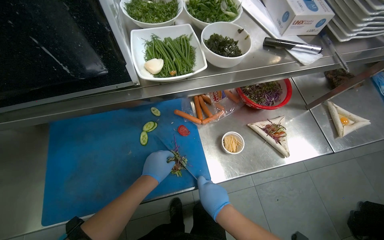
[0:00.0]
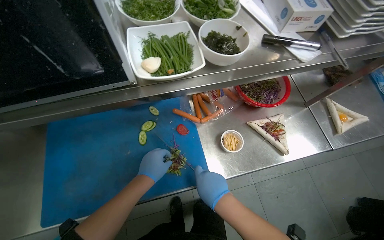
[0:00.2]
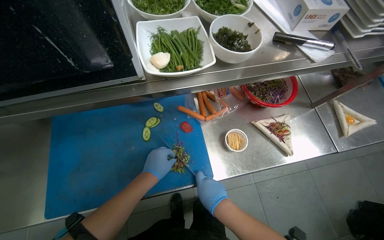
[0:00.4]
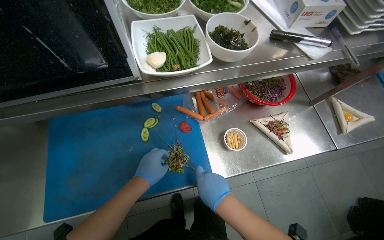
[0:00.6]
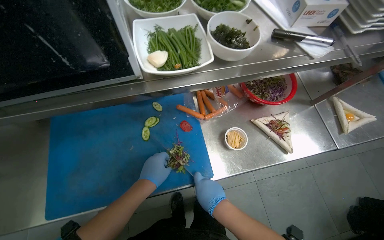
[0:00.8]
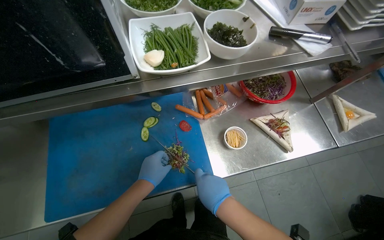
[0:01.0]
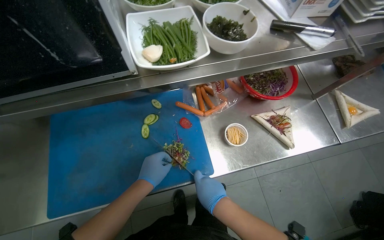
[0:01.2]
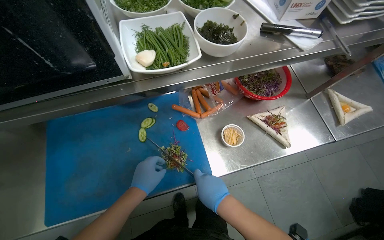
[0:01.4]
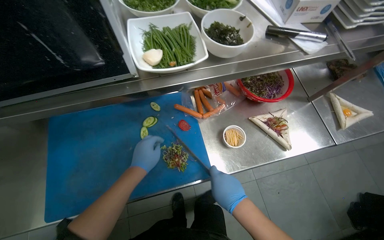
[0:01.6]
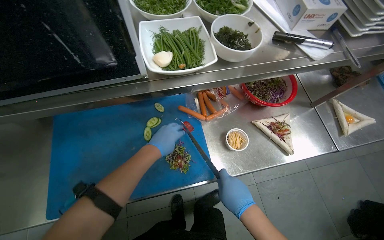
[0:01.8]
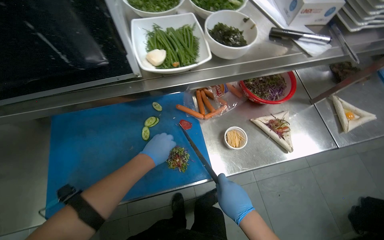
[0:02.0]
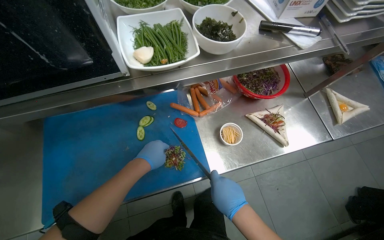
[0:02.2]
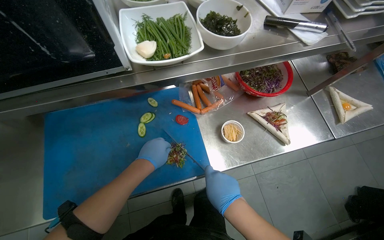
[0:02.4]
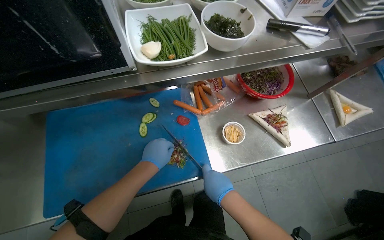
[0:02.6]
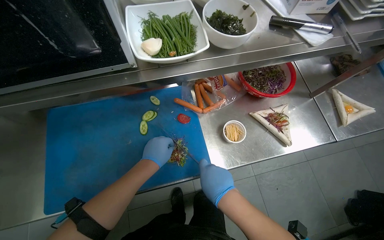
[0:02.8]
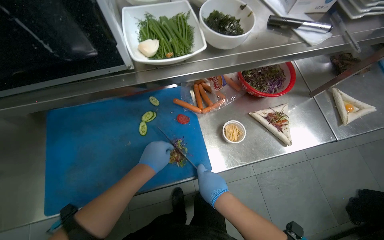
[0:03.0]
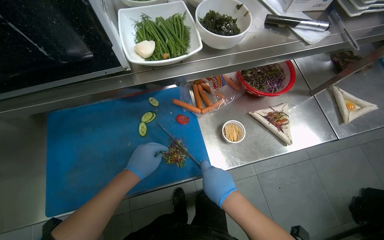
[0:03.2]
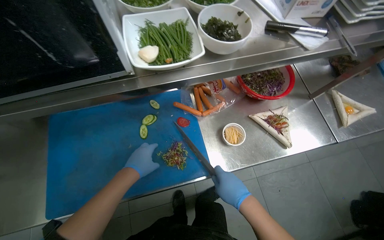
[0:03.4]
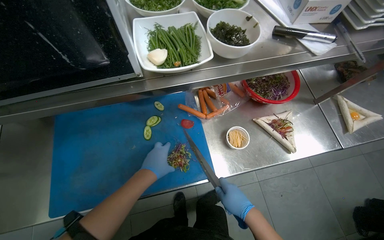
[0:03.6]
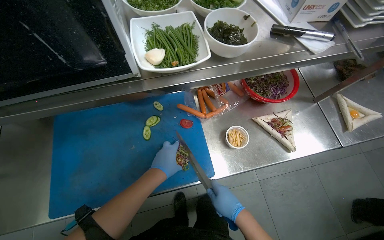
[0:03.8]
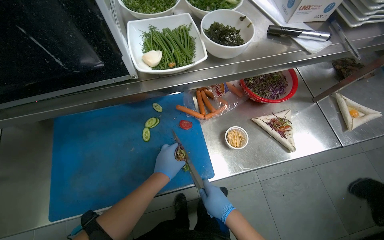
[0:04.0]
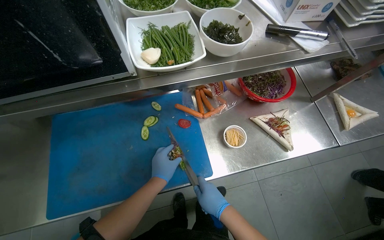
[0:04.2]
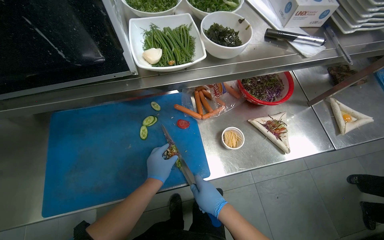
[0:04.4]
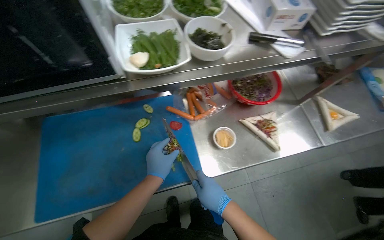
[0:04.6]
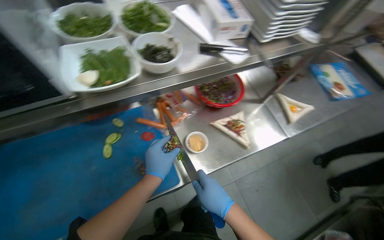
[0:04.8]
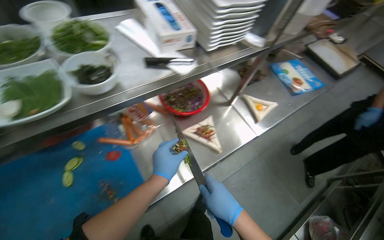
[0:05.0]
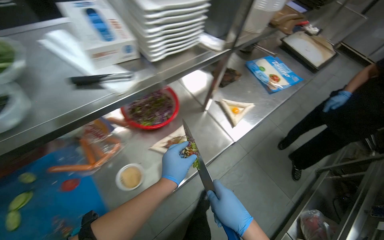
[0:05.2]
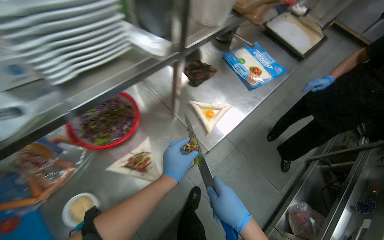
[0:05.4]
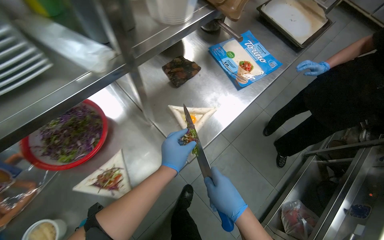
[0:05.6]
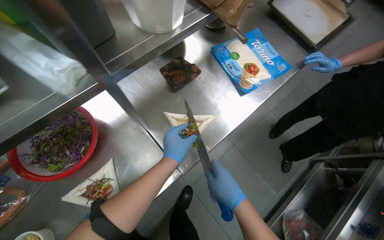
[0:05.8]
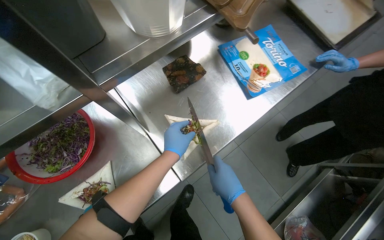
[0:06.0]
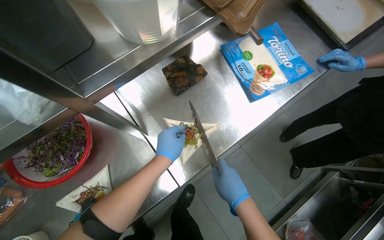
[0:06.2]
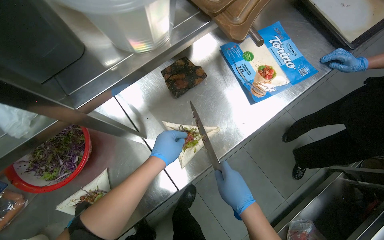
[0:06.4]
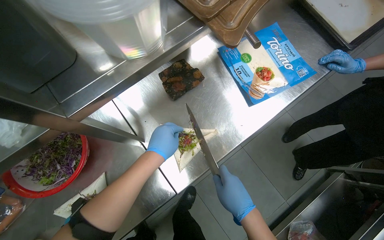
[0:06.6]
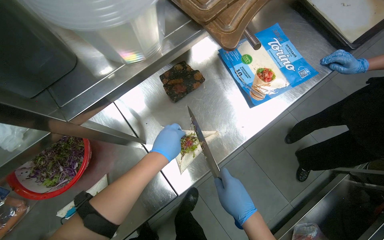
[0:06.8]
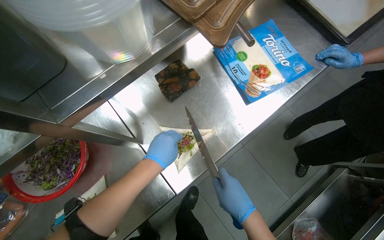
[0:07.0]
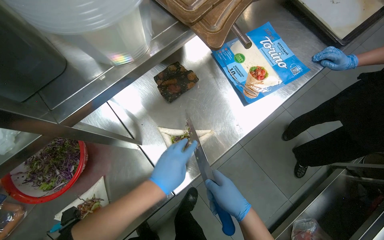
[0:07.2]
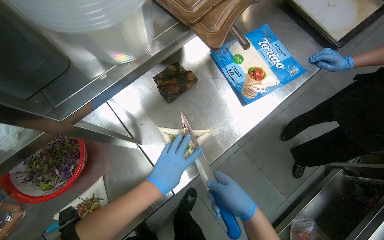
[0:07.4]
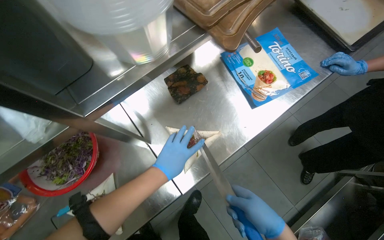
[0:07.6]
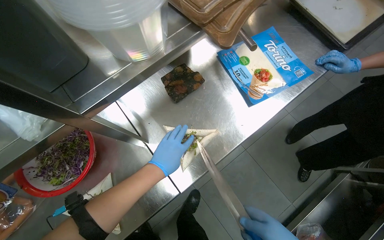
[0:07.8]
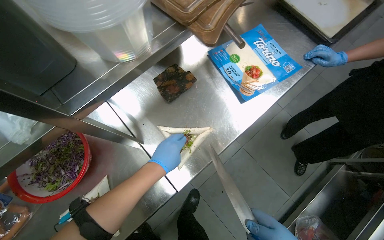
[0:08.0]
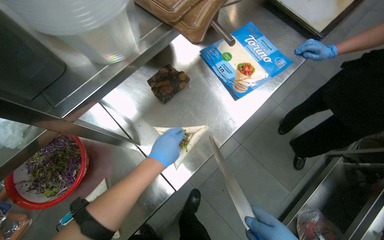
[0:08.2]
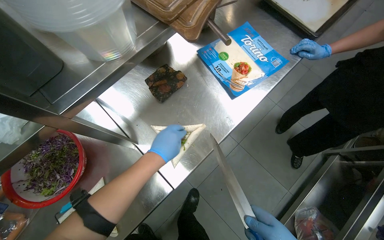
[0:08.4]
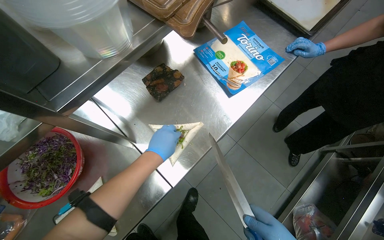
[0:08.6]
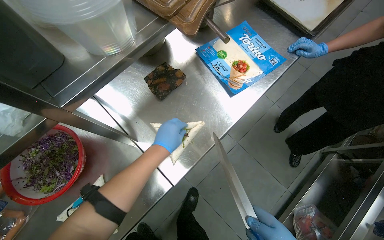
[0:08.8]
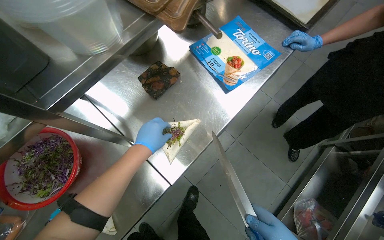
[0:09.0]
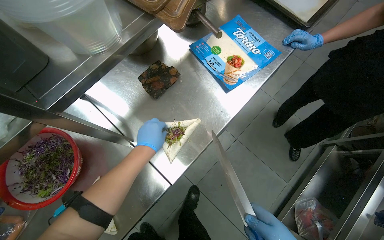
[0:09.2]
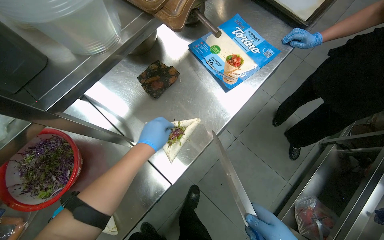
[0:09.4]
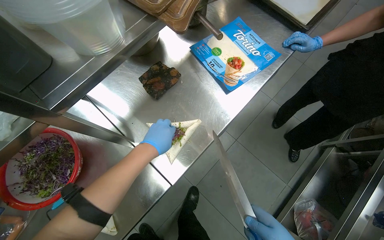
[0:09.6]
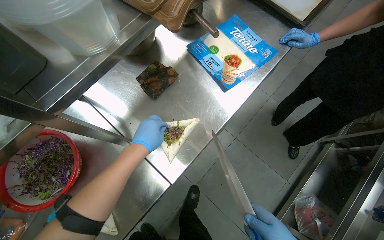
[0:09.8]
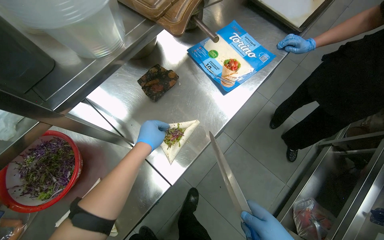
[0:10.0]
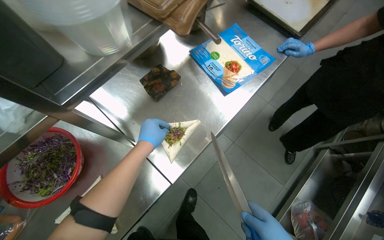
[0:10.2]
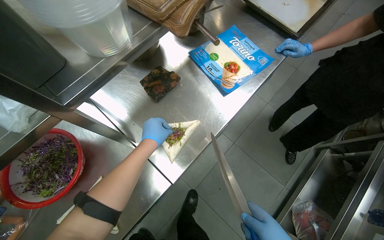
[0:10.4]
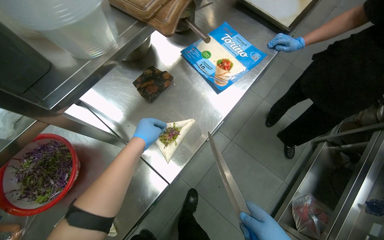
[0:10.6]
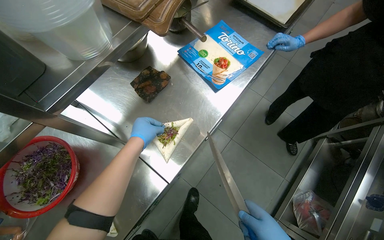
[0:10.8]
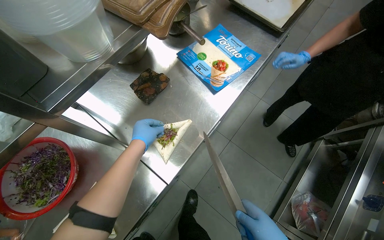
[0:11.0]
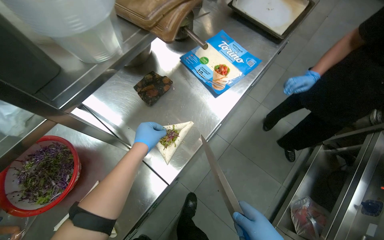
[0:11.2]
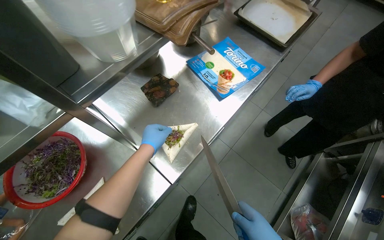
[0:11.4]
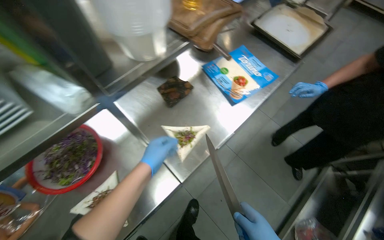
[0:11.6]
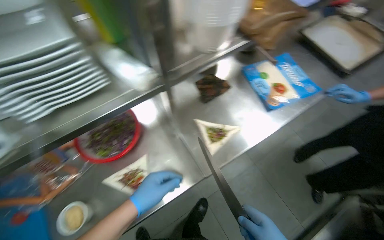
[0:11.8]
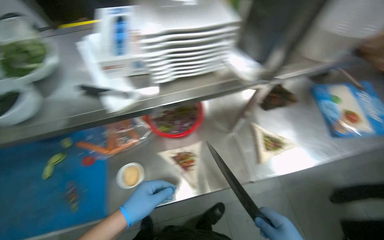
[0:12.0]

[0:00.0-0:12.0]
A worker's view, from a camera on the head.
Job: preparing food.
The whole recording: Preparing and filling tortillas. The worker slices and mixes vegetables on a cutting board, then fills tortillas with the prepared ingredients.
0:00.0 to 0:03.0: The hands make small movements and keep their place.
0:04.4 to 0:06.0: The camera travels approximately 80 cm. The wearer looks roughly 25 degrees further to the right.
0:06.0 to 0:07.6: The hands work in one place, with small movements.
0:10.4 to 0:12.0: The wearer looks about 35 degrees further to the left.

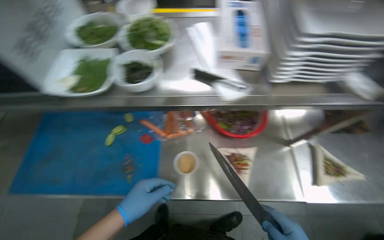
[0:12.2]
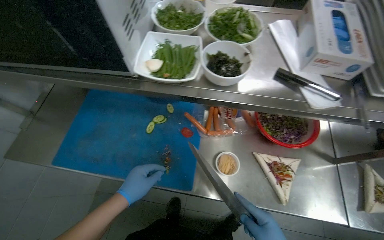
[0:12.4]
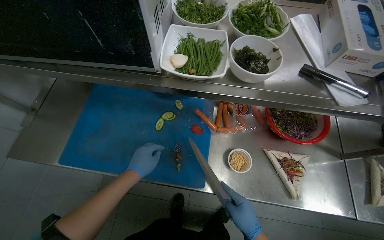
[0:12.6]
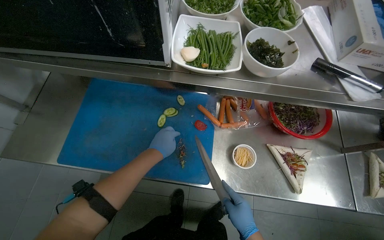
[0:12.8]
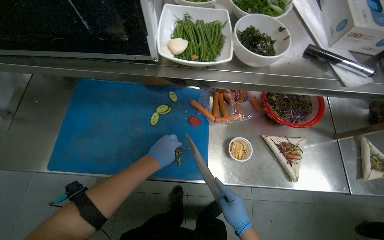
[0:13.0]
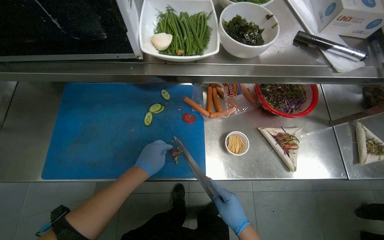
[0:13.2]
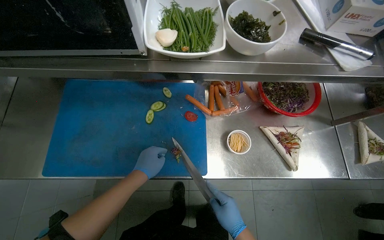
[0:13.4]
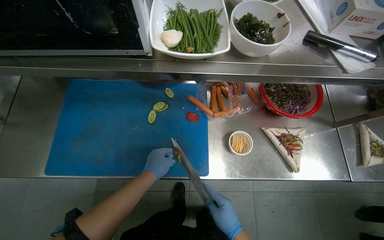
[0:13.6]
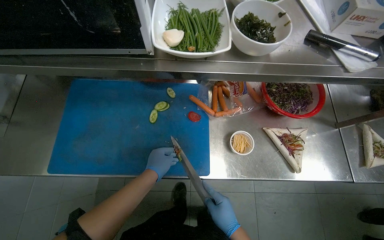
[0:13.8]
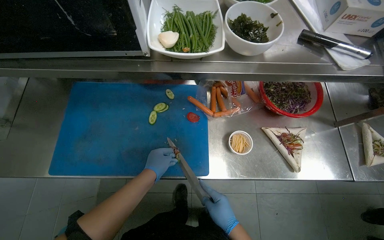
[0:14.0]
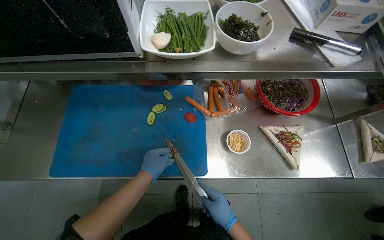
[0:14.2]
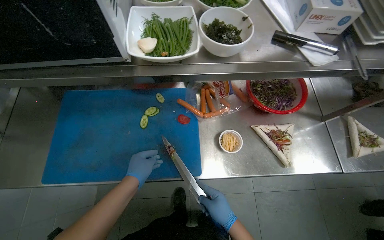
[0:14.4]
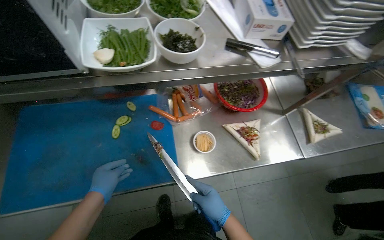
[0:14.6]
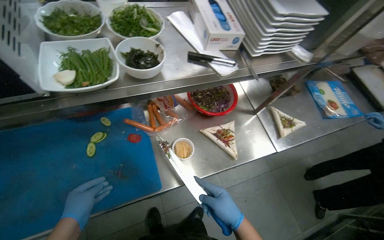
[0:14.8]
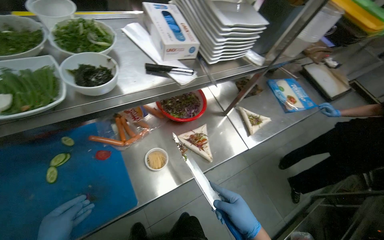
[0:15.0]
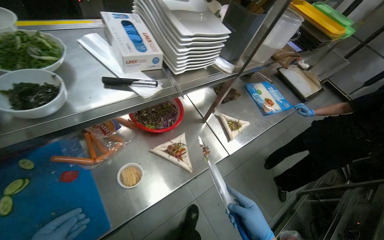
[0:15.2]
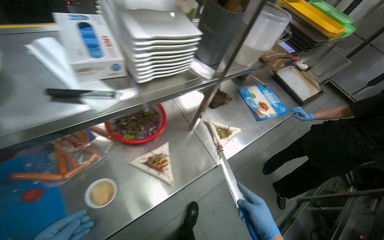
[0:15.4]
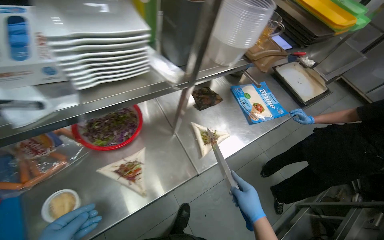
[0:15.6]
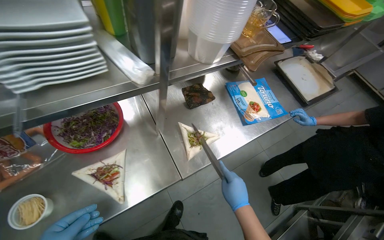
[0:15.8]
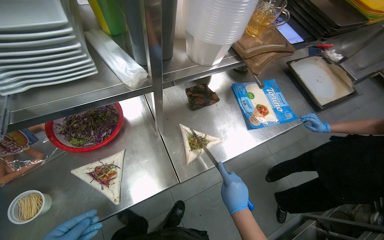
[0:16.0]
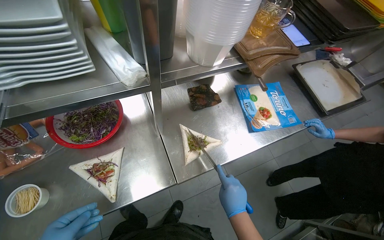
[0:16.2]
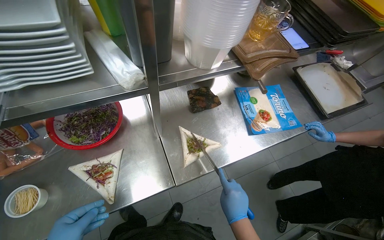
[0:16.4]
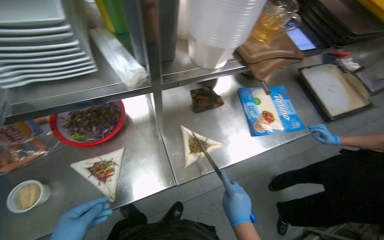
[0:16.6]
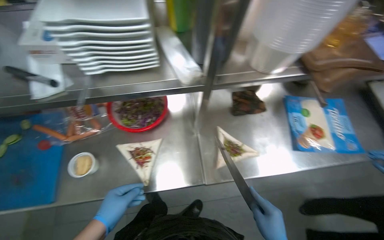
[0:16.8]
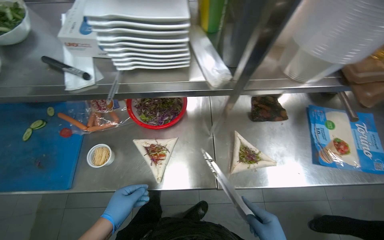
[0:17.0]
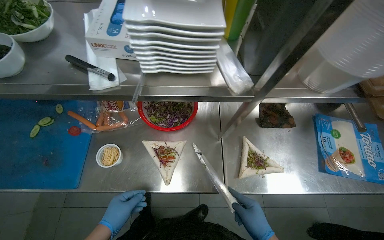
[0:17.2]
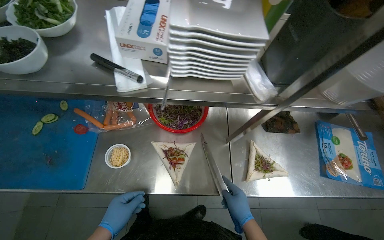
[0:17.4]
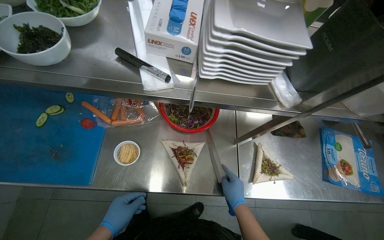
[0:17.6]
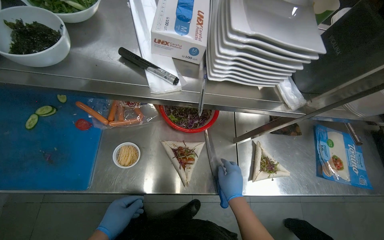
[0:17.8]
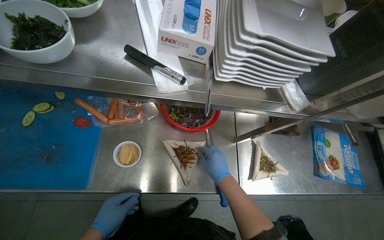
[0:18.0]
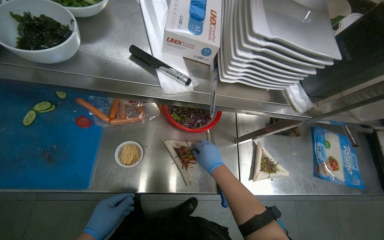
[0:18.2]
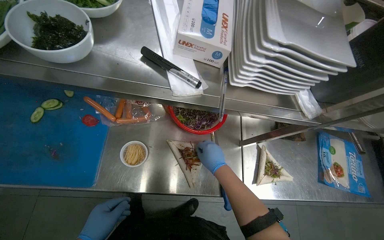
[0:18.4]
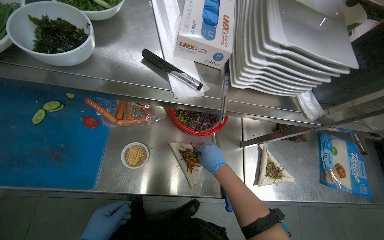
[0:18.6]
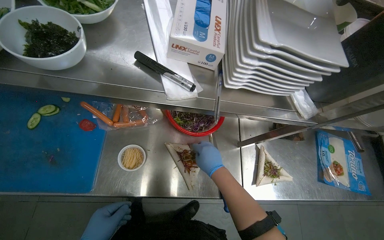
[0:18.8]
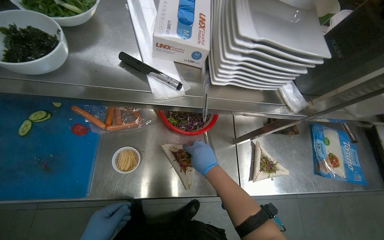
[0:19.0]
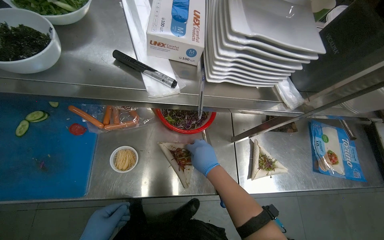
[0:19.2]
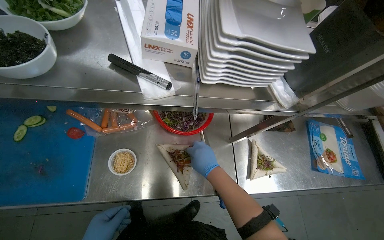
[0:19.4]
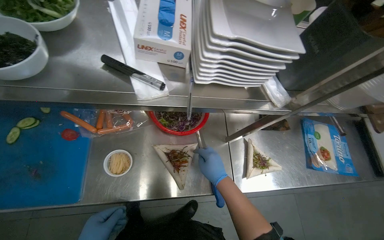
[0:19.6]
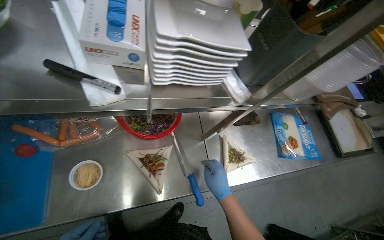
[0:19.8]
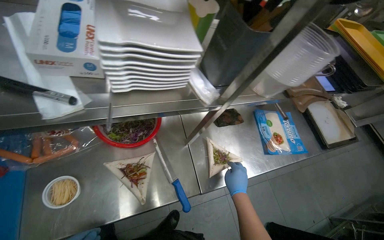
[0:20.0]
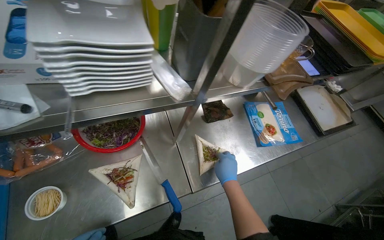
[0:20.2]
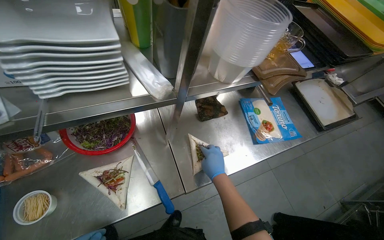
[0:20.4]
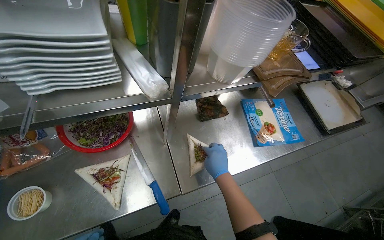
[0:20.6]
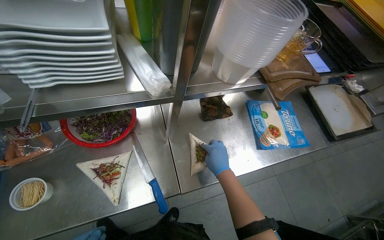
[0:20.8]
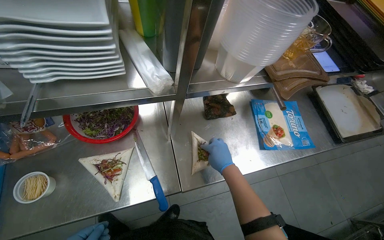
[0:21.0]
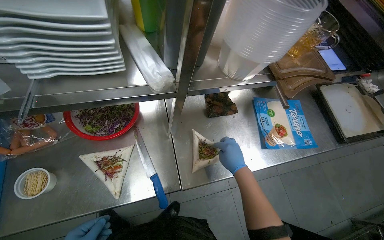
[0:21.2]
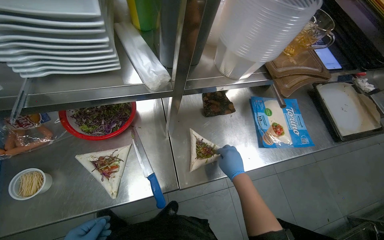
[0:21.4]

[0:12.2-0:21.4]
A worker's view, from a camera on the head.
Job: preparing food.
The whole recording: Preparing and filling tortillas. The worker slices and mixes vegetables on a cutting board, then fills tortillas with the prepared ingredients.
0:12.2 to 0:13.8: The left hand shifts about 15 cm farther from the camera.
0:13.8 to 0:15.2: The head rotates some 35 degrees to the right.
0:15.2 to 0:16.8: The camera travels some 40 cm. The head rotates about 30 degrees to the left.
0:18.4 to 0:19.8: The right hand heads down the picture, covering approximately 10 cm.
0:19.8 to 0:21.4: The right hand travels to the right and farther from the camera by about 25 cm.
